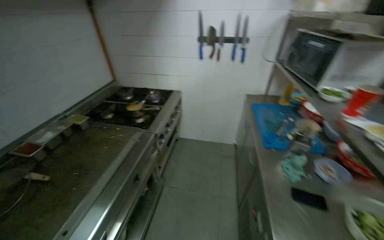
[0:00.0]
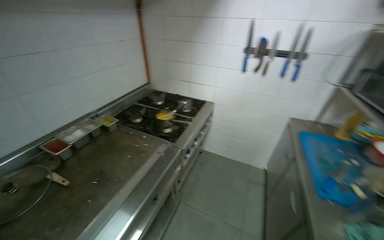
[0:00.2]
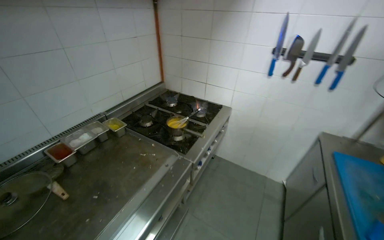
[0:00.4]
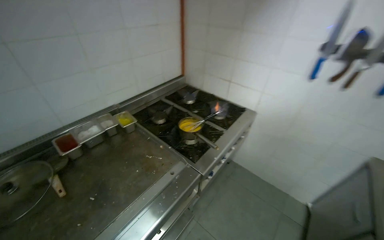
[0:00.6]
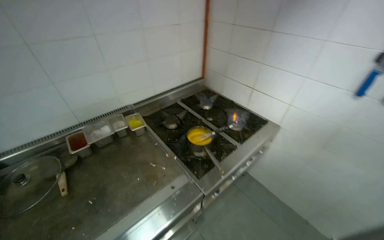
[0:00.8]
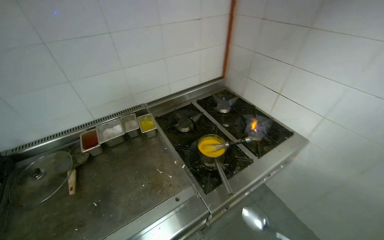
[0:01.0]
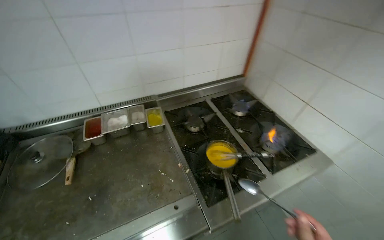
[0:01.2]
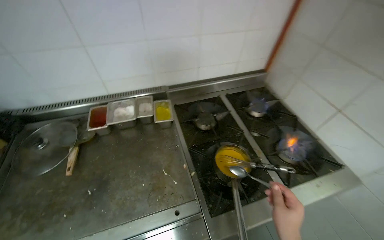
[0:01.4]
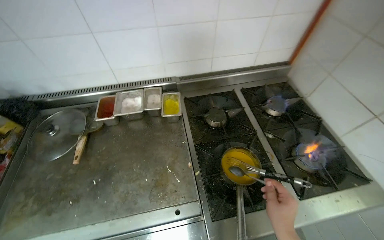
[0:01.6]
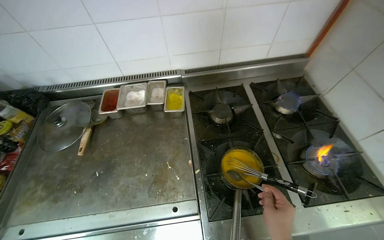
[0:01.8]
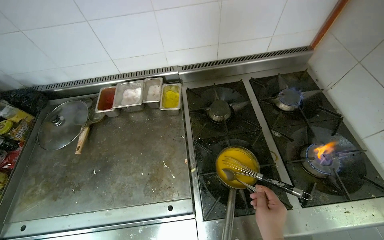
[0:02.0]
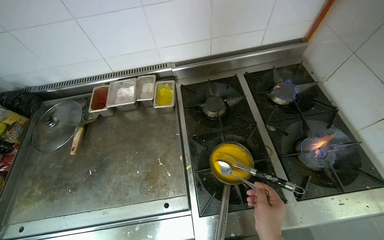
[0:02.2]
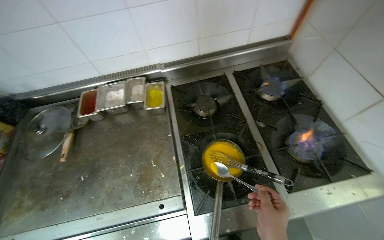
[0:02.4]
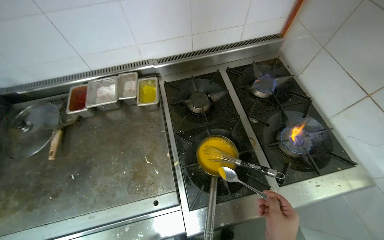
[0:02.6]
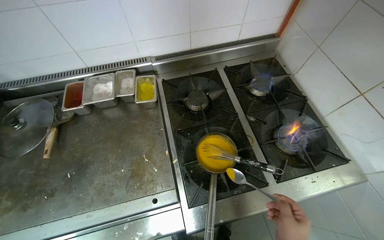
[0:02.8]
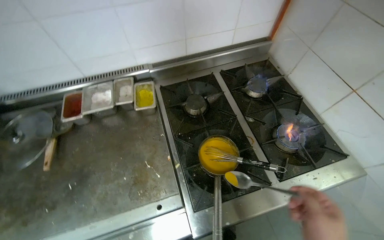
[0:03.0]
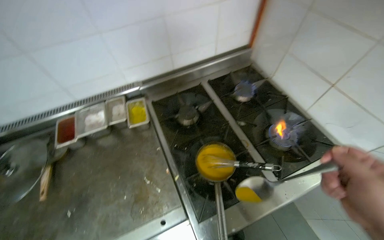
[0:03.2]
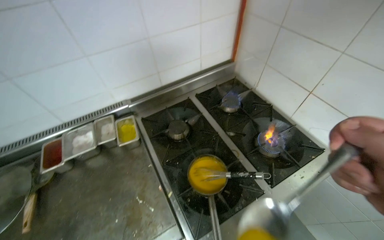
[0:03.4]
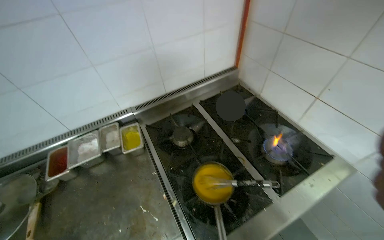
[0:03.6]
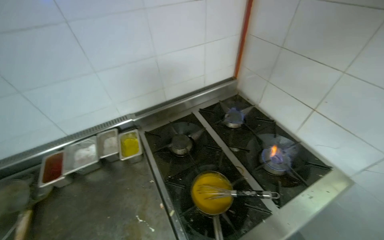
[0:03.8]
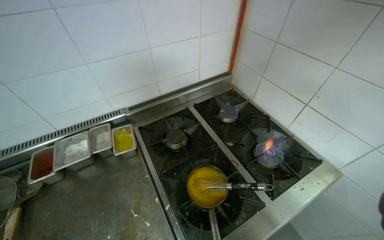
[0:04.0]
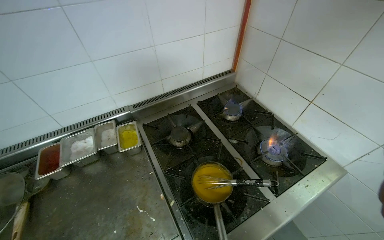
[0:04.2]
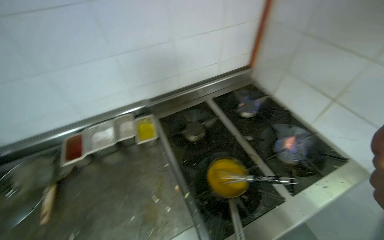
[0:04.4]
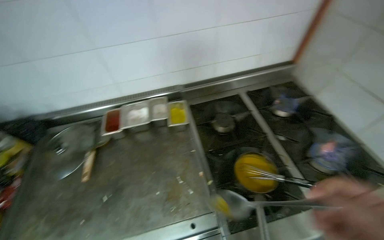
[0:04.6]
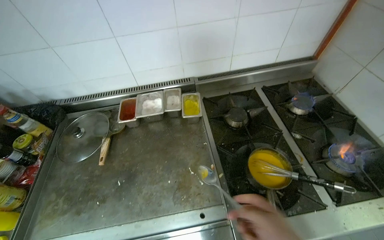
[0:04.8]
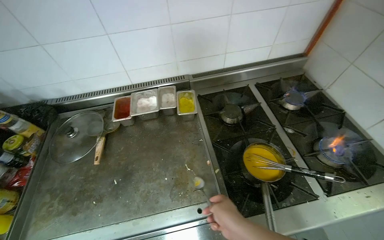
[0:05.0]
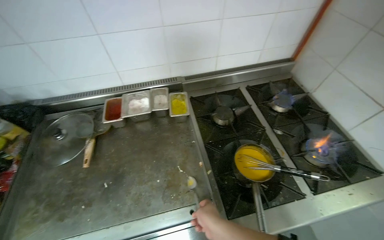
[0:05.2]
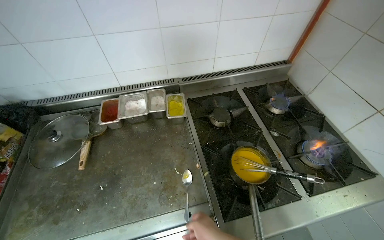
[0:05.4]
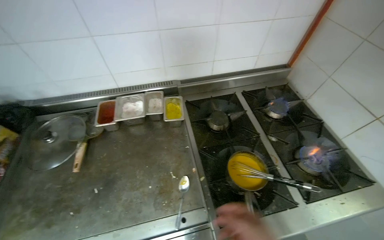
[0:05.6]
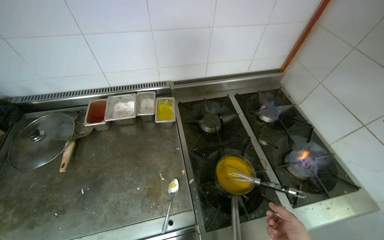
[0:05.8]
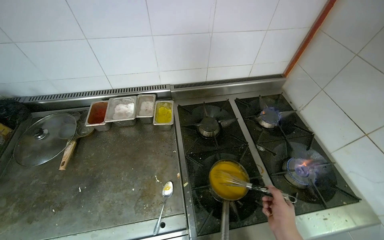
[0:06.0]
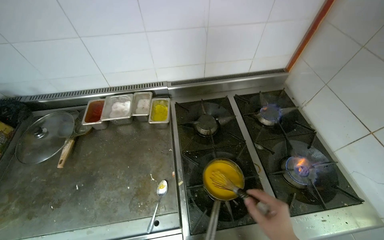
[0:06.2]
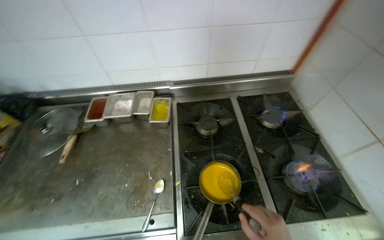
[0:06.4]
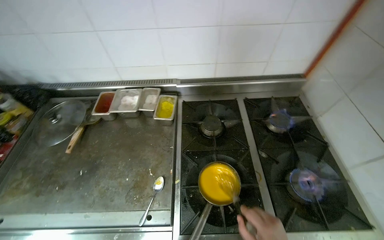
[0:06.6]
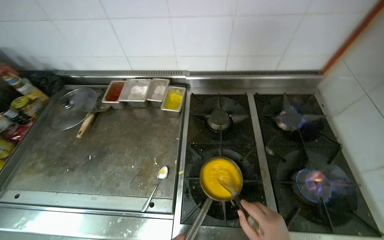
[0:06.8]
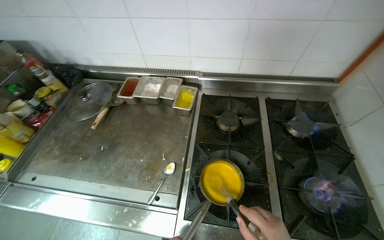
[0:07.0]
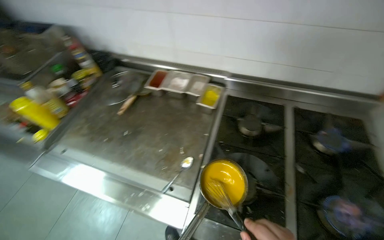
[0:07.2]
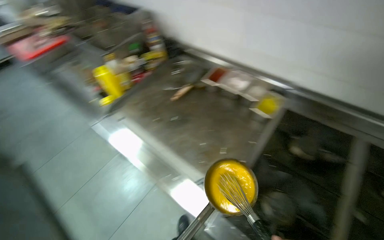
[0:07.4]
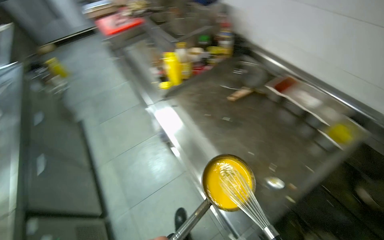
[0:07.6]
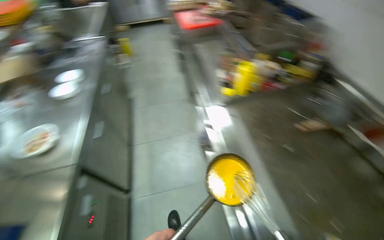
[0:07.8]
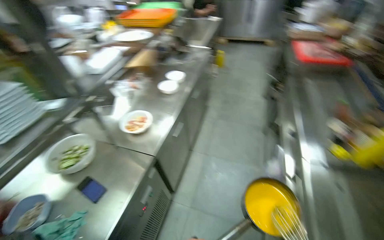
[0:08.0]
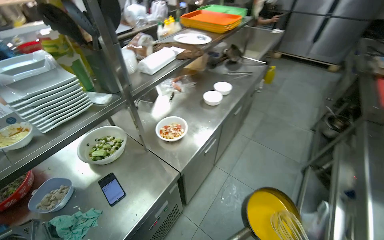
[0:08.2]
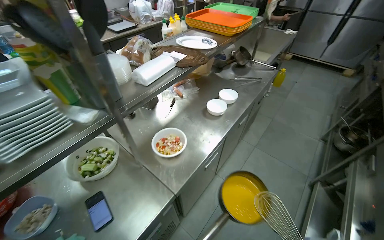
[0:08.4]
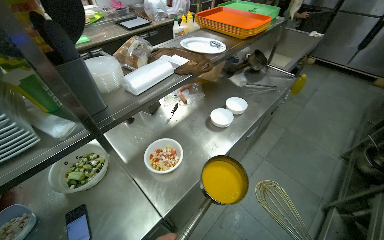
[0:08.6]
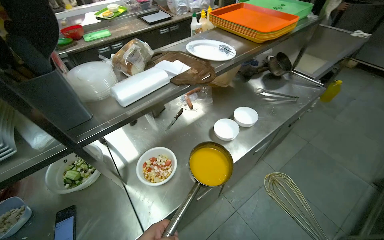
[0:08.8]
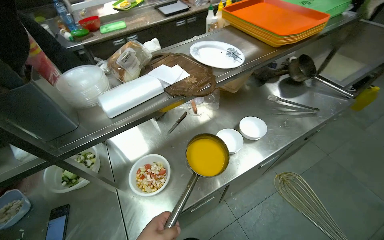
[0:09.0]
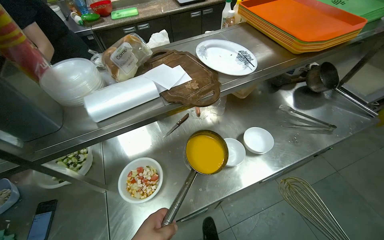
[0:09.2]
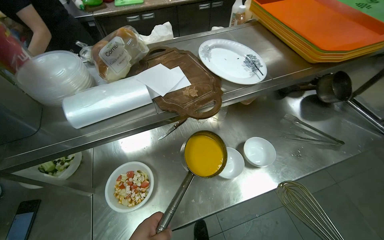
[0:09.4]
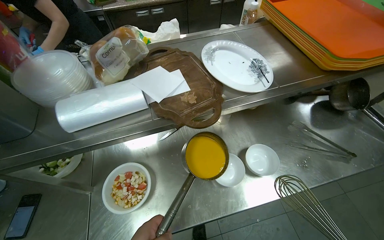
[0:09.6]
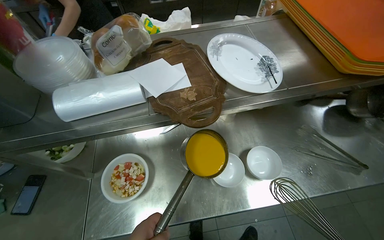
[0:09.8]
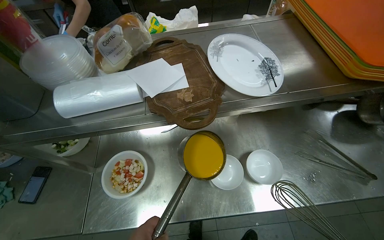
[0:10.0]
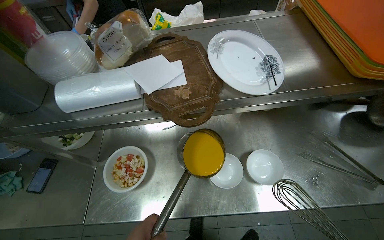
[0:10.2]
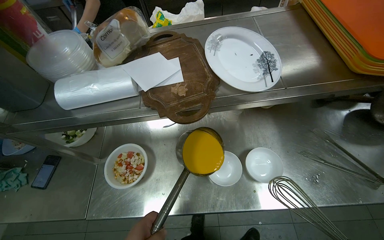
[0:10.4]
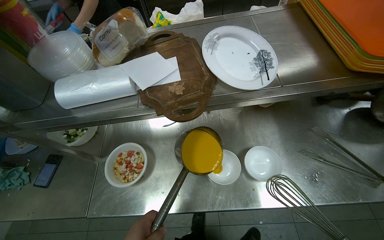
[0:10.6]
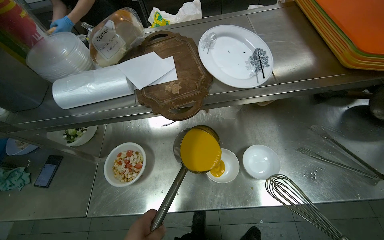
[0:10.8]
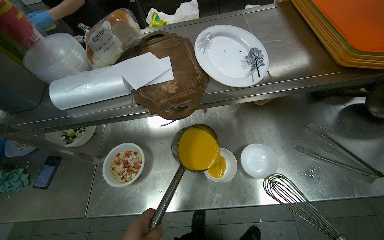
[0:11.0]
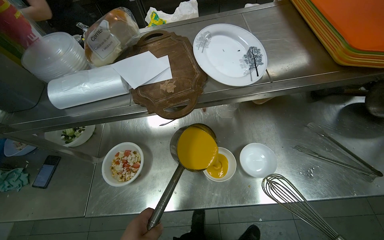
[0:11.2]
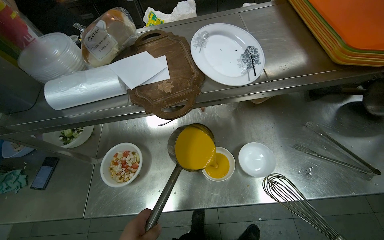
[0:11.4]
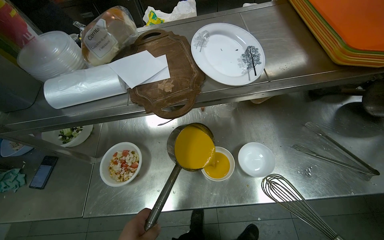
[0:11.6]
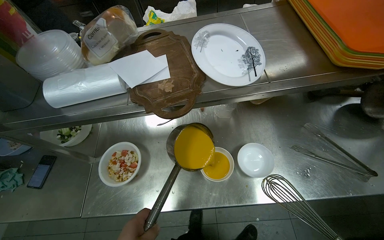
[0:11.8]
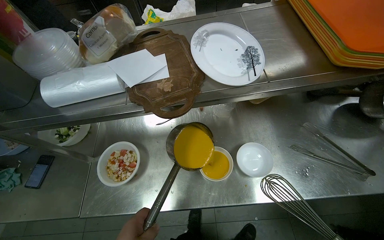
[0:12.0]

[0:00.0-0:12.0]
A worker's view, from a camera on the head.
Job: preparing food.
The whole recording: Assembling soup dish. The worker stirs the soup, serves it into bowls, sprinkles spices, and adds grissini.
0:00.0 to 0:01.6: The camera travels approximately 1 m. The head rotates about 65 degrees to the left. The view tilts about 20 degrees downward.
0:06.0 to 0:07.6: The wearer's head swings some 65 degrees to the left.
0:07.6 to 0:09.0: The wearer moves roughly 1 m. The wearer's head swings approximately 95 degrees to the left.
0:09.0 to 0:10.4: The wearer's head swings some 25 degrees to the left.

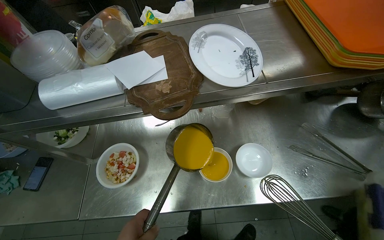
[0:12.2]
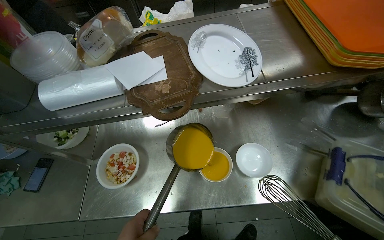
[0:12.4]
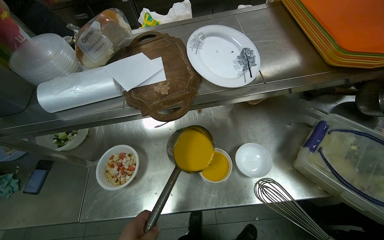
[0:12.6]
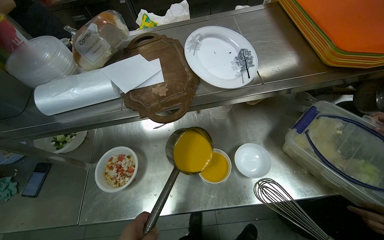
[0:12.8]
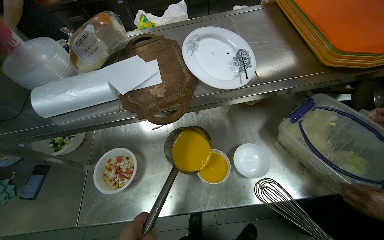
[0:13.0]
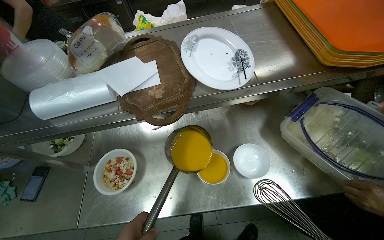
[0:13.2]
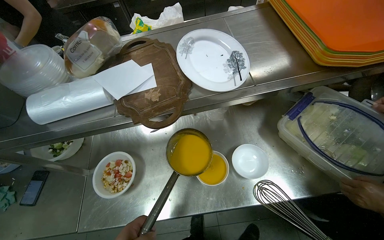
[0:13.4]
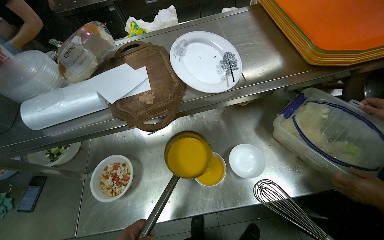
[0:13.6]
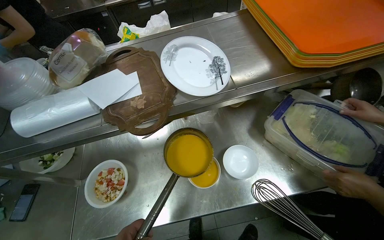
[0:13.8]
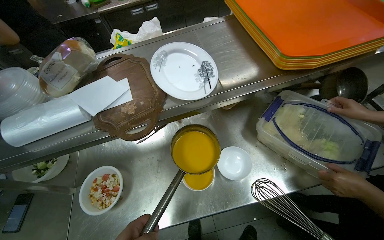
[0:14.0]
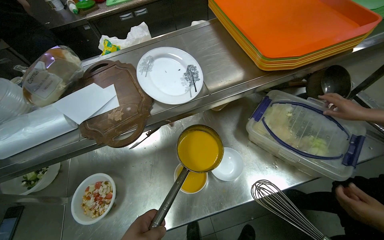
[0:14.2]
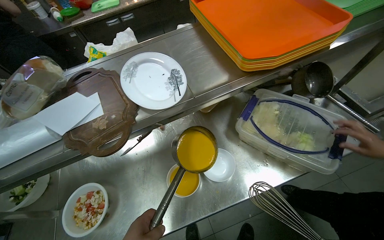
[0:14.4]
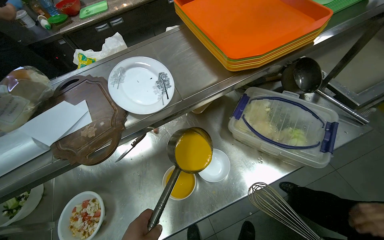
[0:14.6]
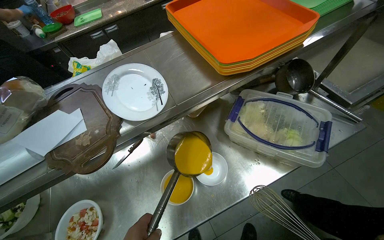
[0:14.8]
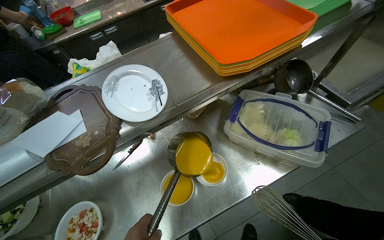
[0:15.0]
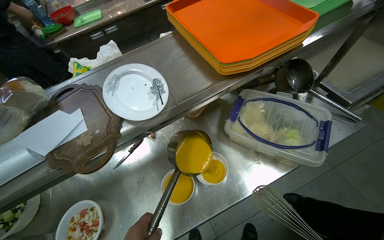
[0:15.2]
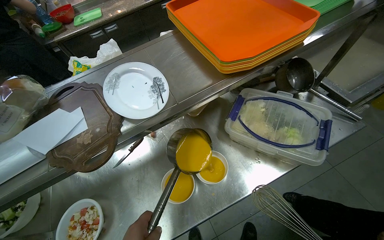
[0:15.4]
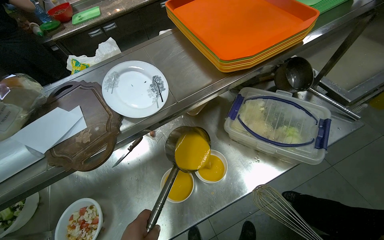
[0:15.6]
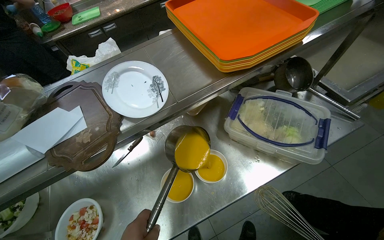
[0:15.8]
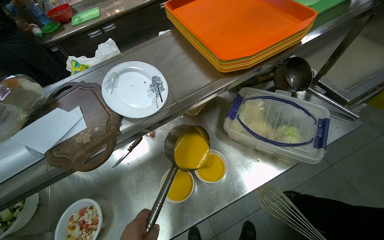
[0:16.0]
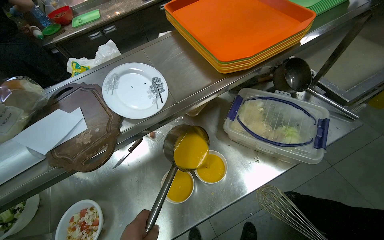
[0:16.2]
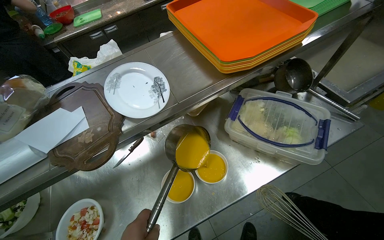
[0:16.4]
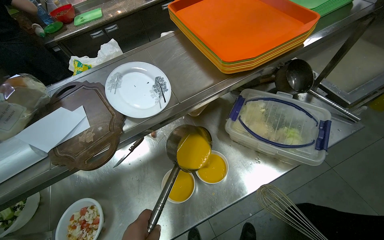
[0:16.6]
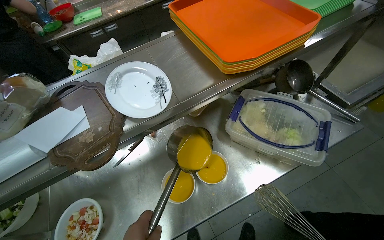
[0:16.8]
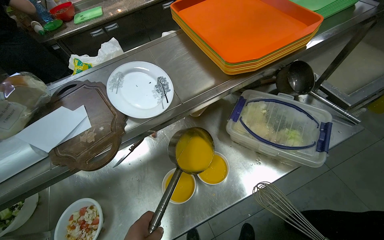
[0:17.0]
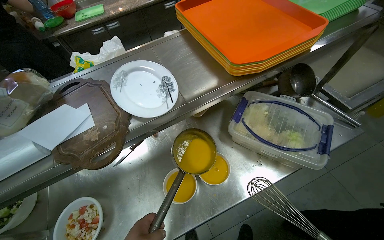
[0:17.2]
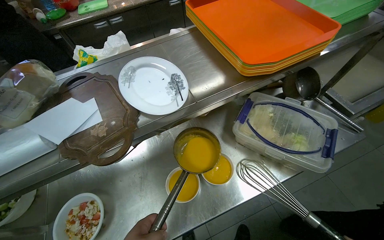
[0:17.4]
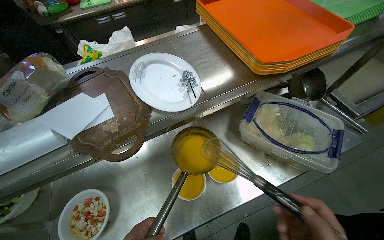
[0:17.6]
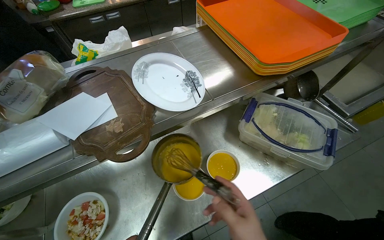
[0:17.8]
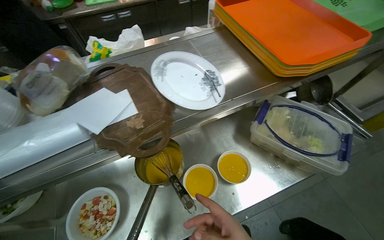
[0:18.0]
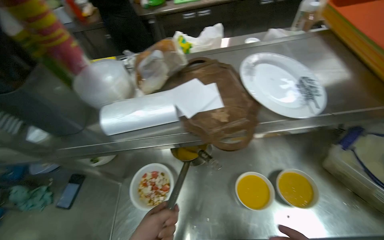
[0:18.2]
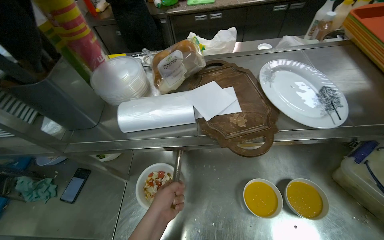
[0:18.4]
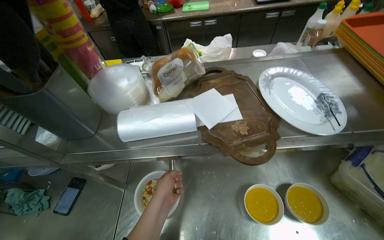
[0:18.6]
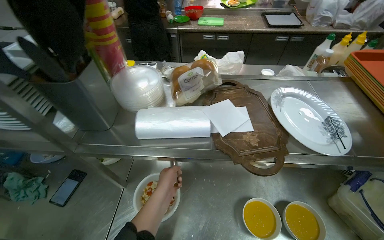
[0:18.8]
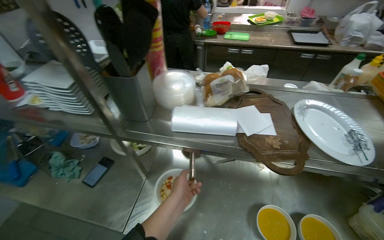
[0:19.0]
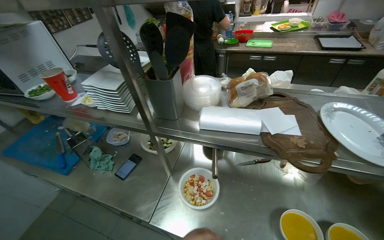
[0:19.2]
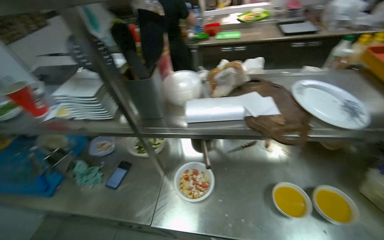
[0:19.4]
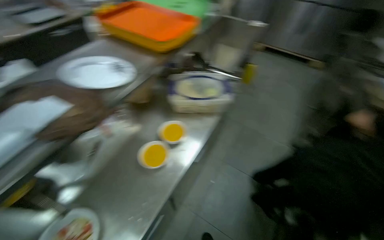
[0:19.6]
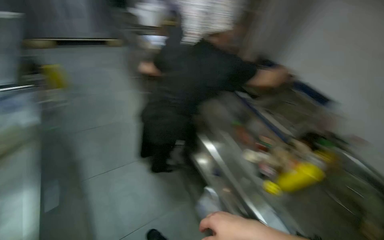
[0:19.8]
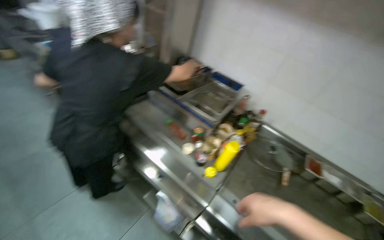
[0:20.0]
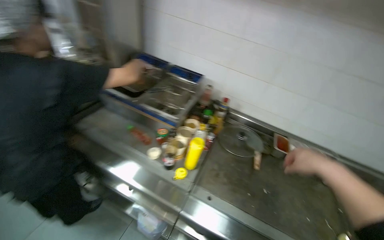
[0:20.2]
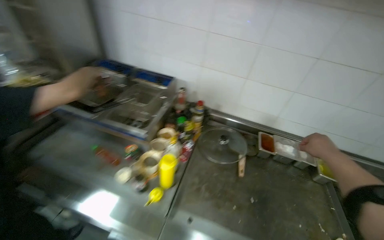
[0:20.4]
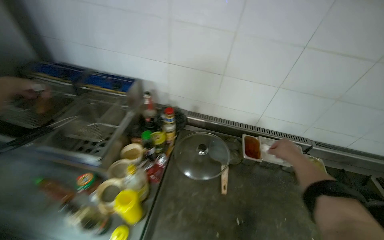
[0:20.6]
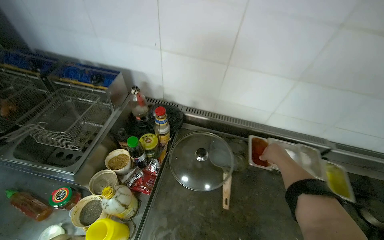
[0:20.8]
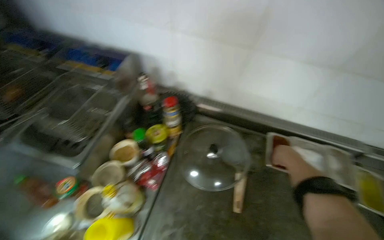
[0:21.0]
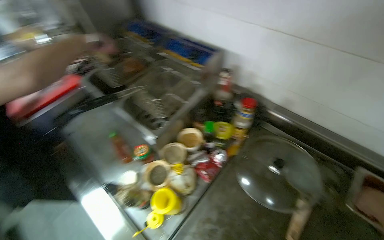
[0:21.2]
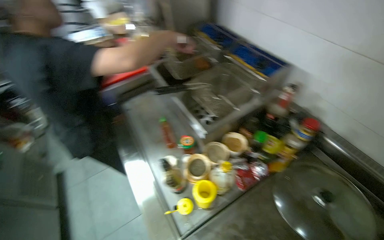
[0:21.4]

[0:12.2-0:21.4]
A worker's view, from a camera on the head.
Job: preparing food.
The whole recording: Assembling soup dish. The worker stirs the soup, serves it into bowls, sprinkles spices, and adds grissini.
0:16.8 to 0:18.4: The wearer looks approximately 25 degrees further to the left.
0:18.4 to 0:19.8: The head rotates roughly 125 degrees to the right.
0:19.8 to 0:21.4: The head travels some 70 cm. The view tilts about 15 degrees downward.
